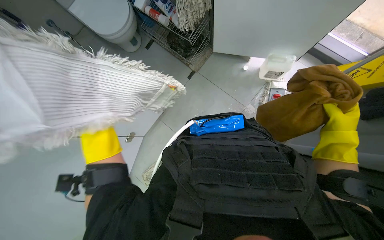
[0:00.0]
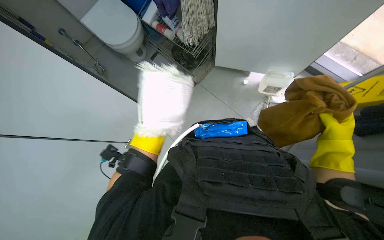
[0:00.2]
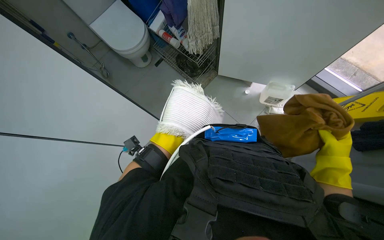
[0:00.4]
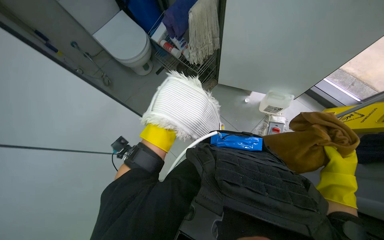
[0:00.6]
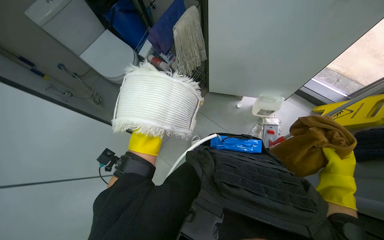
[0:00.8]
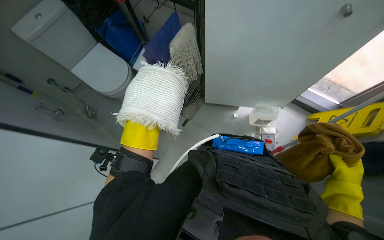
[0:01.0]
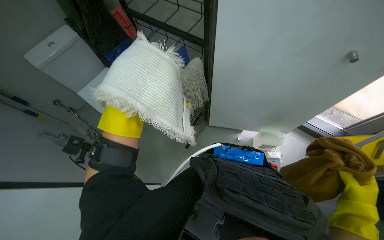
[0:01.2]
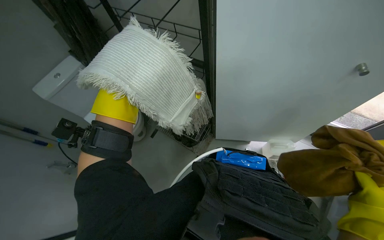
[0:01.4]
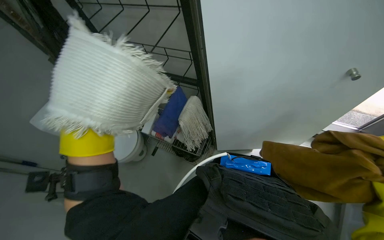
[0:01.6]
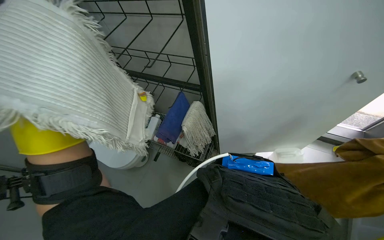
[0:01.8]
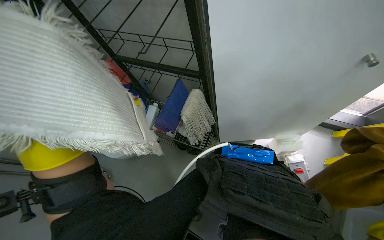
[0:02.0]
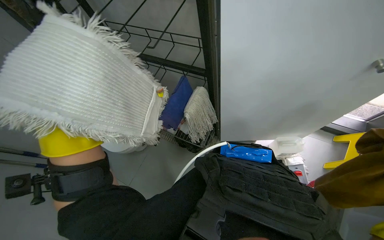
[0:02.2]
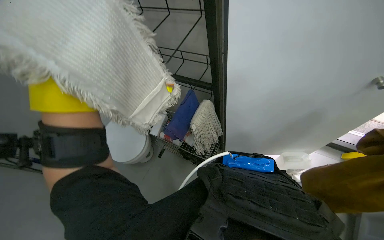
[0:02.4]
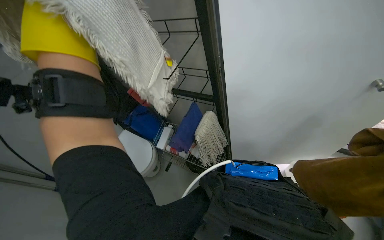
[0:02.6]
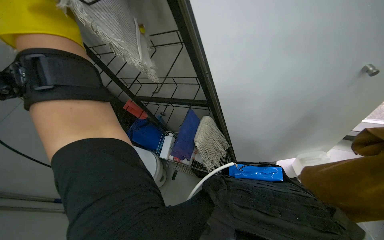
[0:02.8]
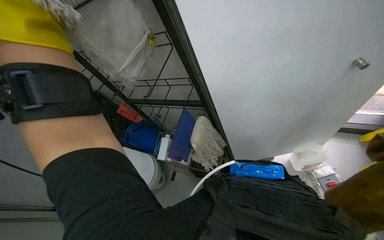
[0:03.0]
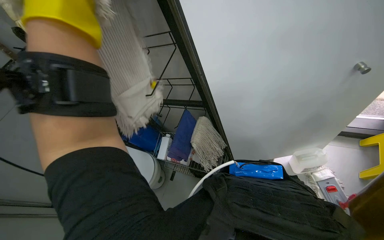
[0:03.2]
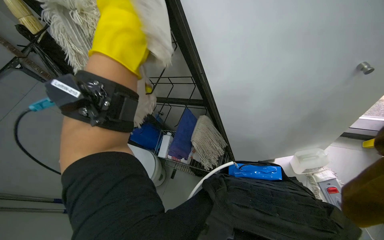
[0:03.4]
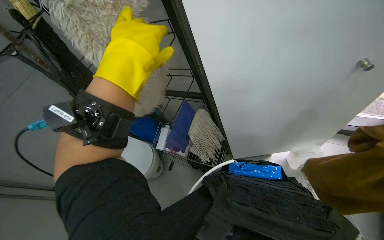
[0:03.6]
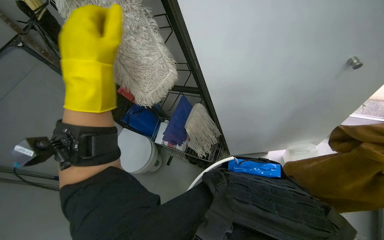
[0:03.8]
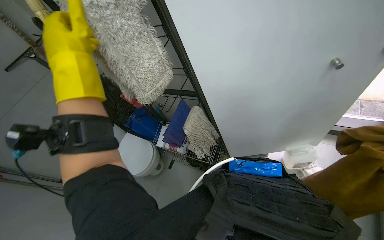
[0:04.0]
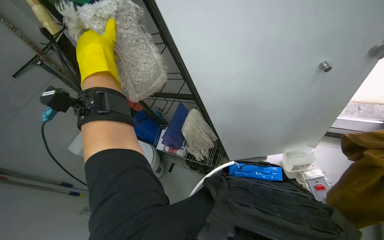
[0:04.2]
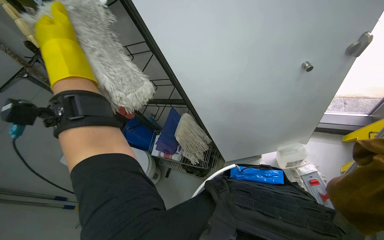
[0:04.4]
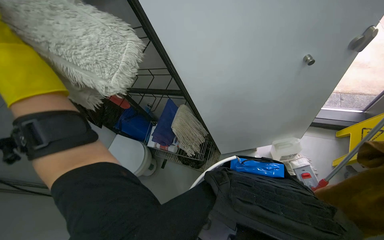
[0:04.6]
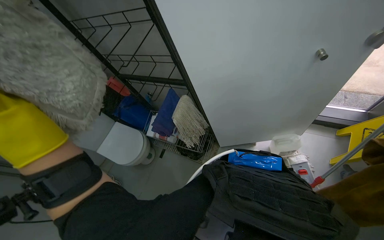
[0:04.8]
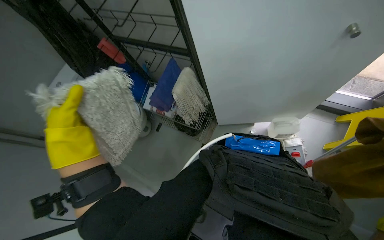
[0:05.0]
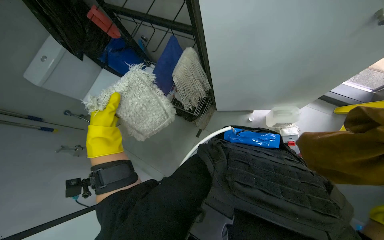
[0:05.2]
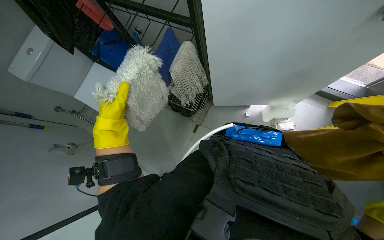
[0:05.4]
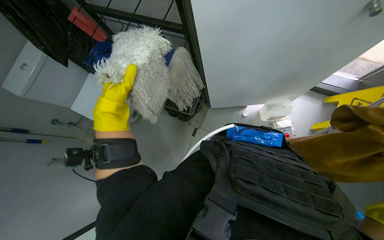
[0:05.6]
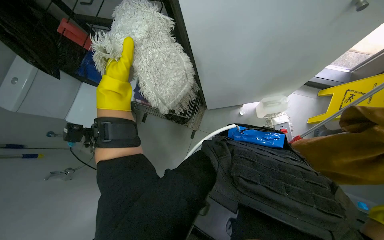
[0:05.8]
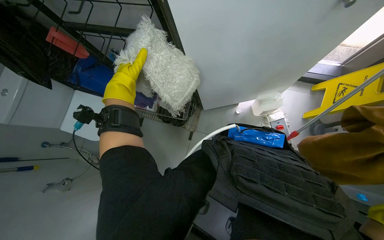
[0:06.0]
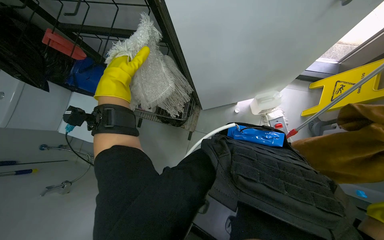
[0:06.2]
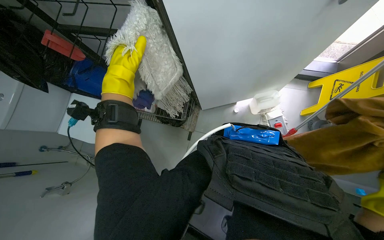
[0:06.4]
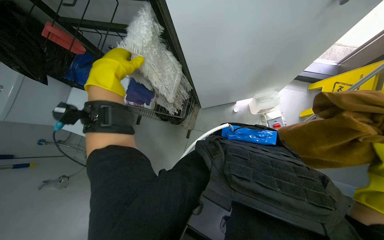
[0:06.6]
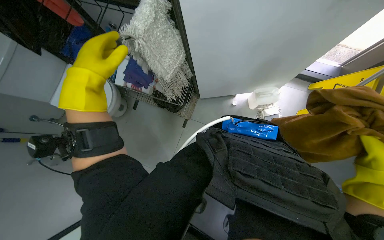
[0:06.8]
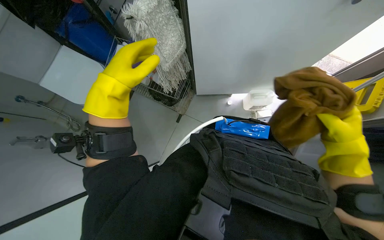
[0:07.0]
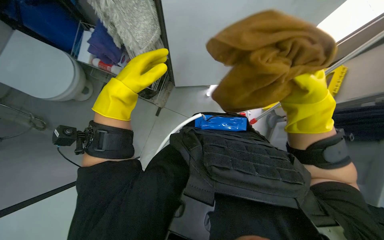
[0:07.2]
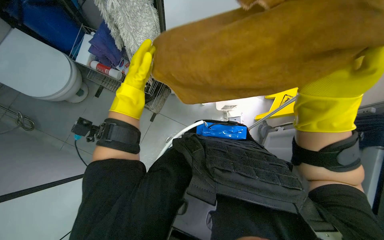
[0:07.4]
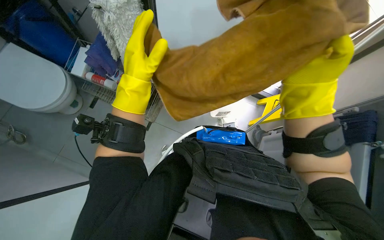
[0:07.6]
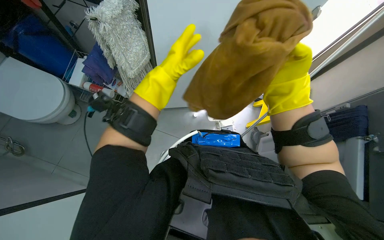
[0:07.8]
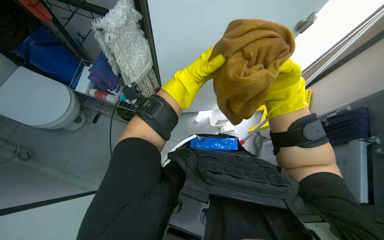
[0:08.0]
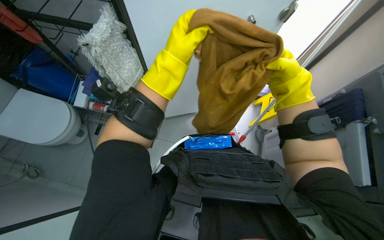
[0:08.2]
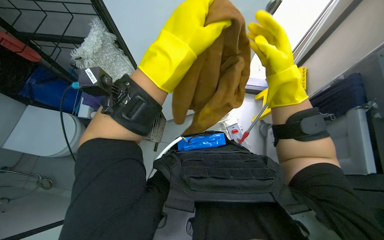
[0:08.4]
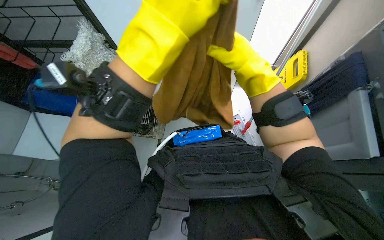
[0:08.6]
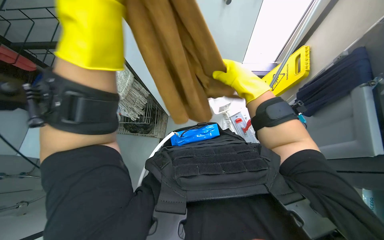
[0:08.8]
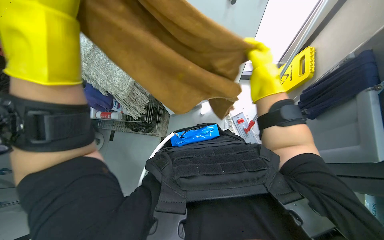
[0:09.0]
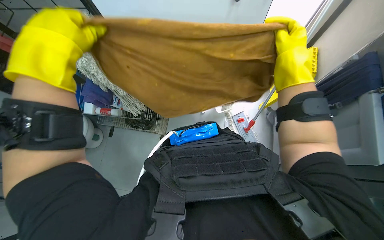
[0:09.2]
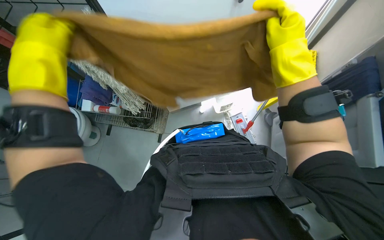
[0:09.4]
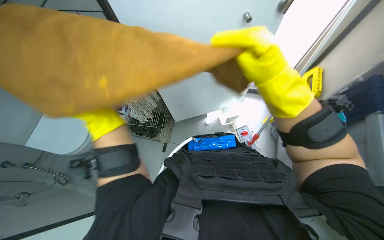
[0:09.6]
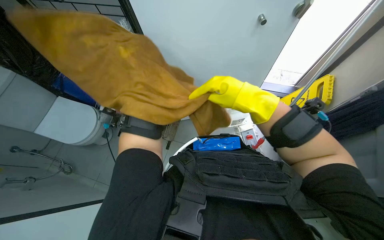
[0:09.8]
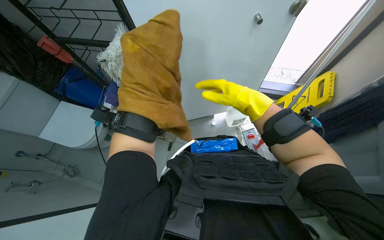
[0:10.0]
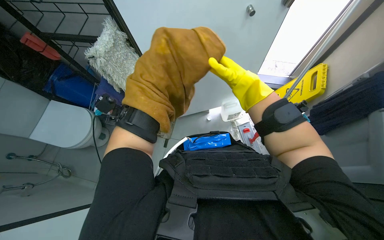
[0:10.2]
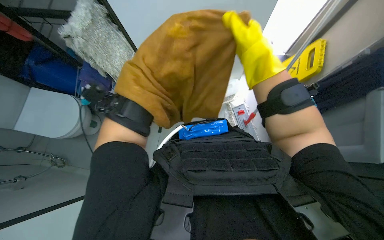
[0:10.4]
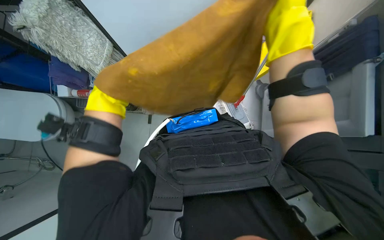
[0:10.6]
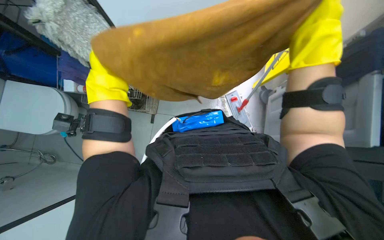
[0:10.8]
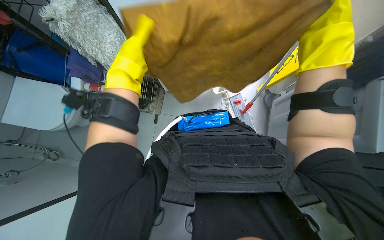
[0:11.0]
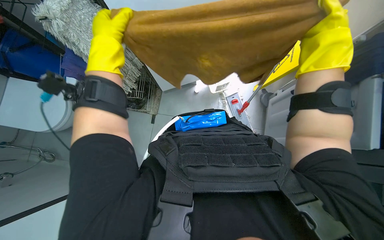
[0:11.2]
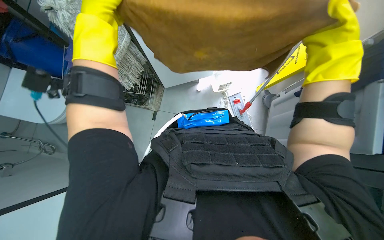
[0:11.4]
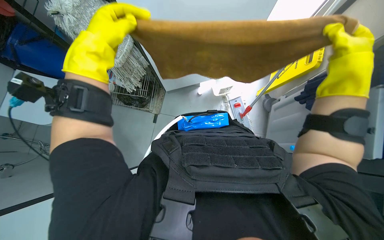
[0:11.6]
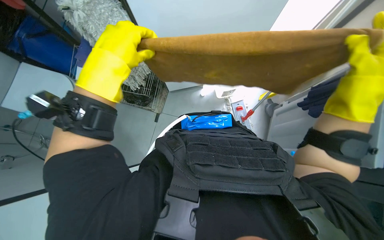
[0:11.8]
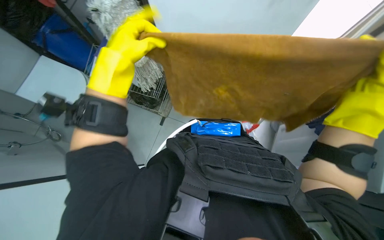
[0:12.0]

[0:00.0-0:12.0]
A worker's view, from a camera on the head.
Job: preparing cleaning supplies.
The whole recording: Organizing cleaning supplies on cart. The worker organizes various cleaning supplies, including mop heads and cloths, on the cleaning cart.
0:00.0 to 0:01.6: The view tips upward by approximately 25 degrees. The left hand goes farther from the camera and returns, approximately 25 cm each way.
0:04.4 to 0:06.0: The view tips downward by roughly 25 degrees.
0:06.0 to 0:07.6: The left hand moves nearer and farther over some 15 cm, changing direction 2 times.
0:07.6 to 0:09.0: The right hand travels farther from the camera by some 15 cm.
0:09.0 to 0:10.4: The right hand goes nearer and farther, about 15 cm each way, reversing 2 times.
0:10.4 to 0:12.0: The right hand heads down the picture, to the right and nearer to the camera, covering approximately 20 cm.

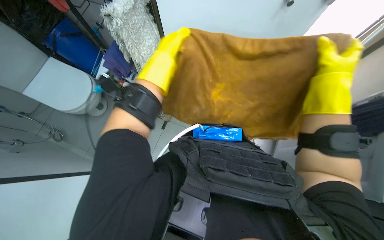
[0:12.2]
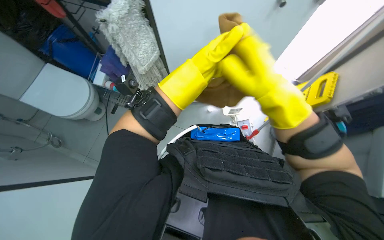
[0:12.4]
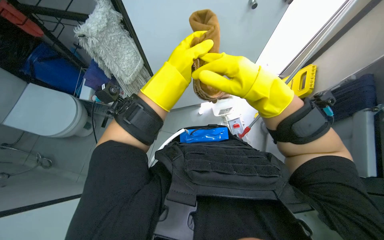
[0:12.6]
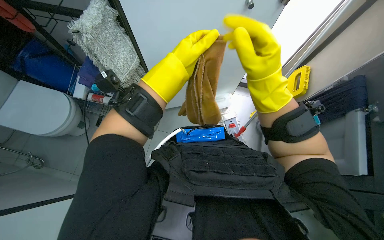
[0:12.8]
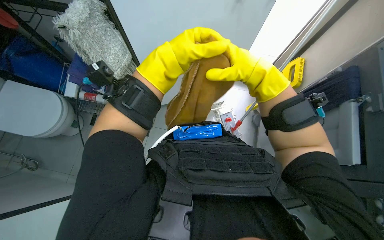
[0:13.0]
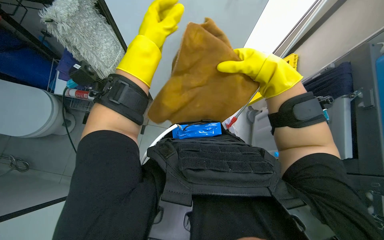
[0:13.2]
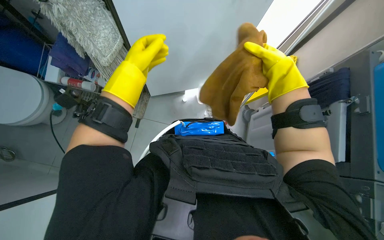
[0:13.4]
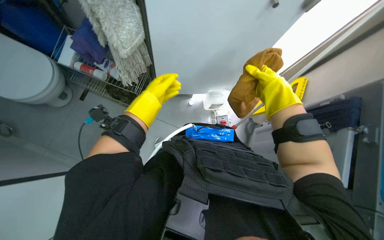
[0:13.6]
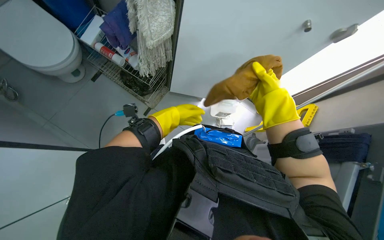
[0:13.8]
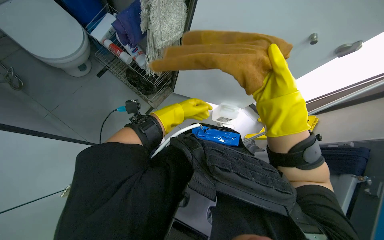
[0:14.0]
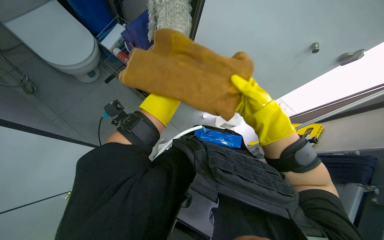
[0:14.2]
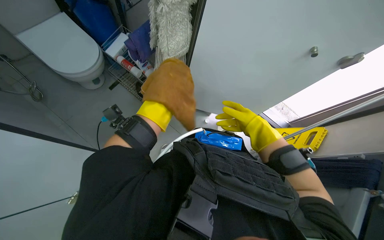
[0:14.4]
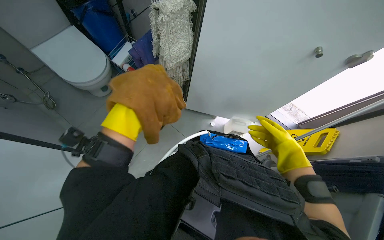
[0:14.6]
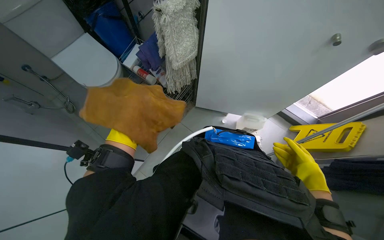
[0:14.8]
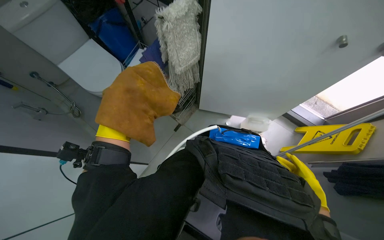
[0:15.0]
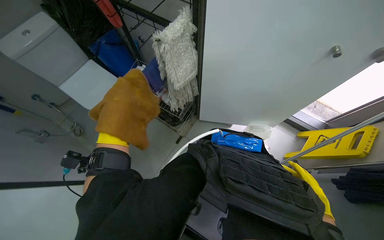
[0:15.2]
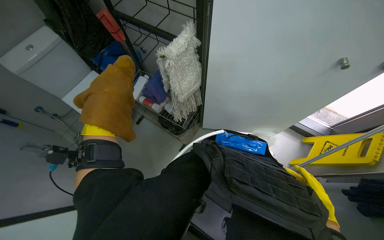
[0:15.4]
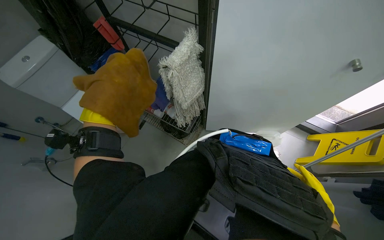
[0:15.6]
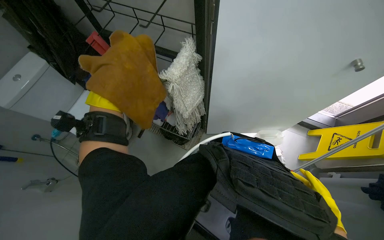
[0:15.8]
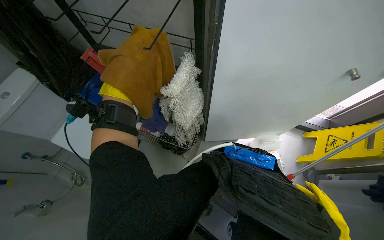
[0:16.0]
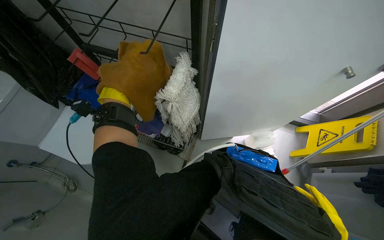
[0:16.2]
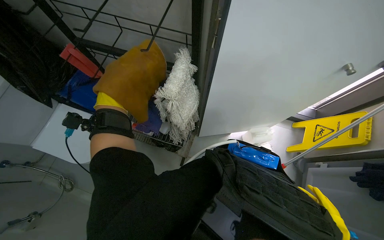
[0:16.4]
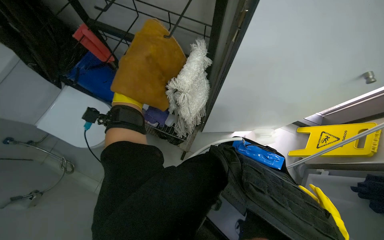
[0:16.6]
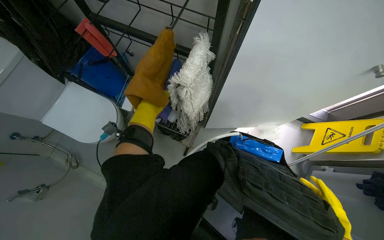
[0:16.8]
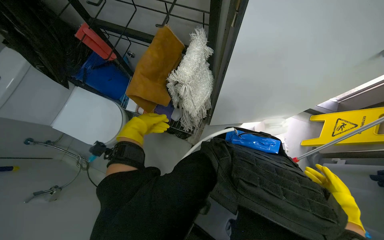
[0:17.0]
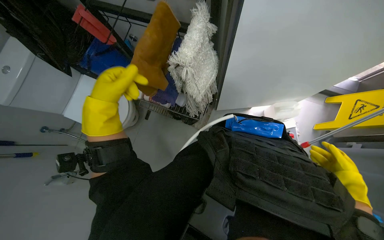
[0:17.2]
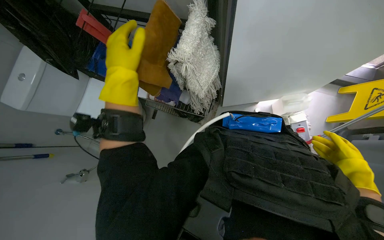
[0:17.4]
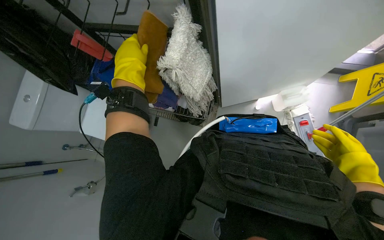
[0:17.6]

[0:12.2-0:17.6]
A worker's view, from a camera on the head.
Job: preparing cleaning supplies.
The whole recording: Organizing cleaning supplies on cart. The worker organizes various cleaning supplies, including mop heads and cloths, on the cleaning cart.
0:12.2 to 0:13.6: The right hand reaches approximately 15 cm to the left, then returns, while the left hand shifts about 20 cm down the picture and farther from the camera.
0:13.6 to 0:15.0: The head rotates roughly 15 degrees to the left.
0:15.0 to 0:16.2: The view tips upward by roughly 15 degrees.

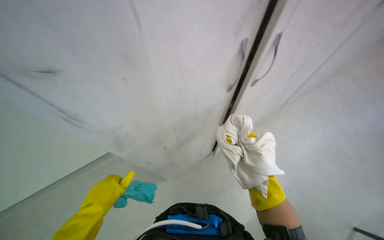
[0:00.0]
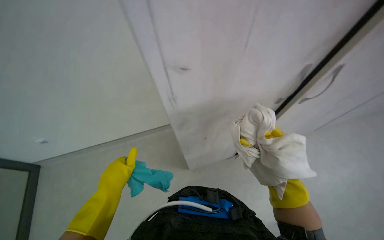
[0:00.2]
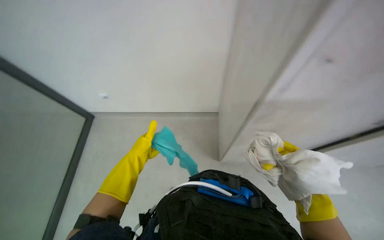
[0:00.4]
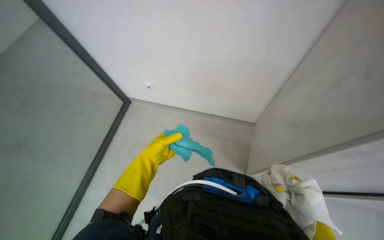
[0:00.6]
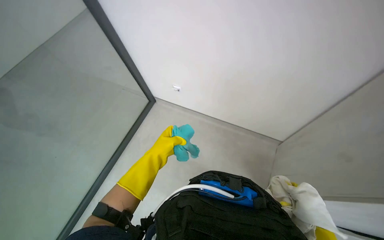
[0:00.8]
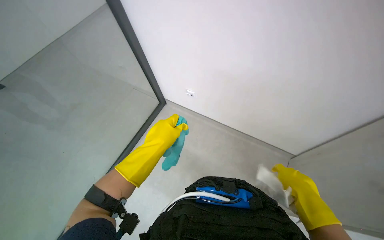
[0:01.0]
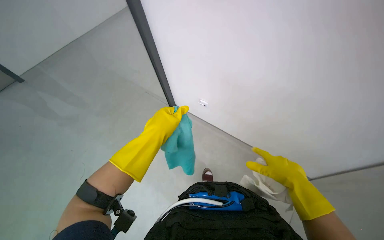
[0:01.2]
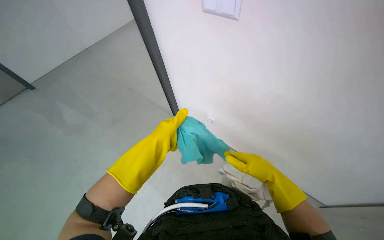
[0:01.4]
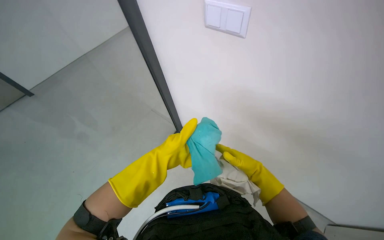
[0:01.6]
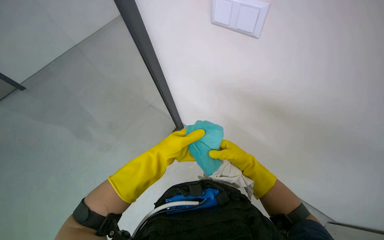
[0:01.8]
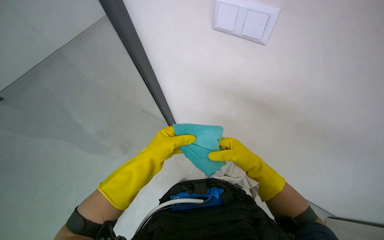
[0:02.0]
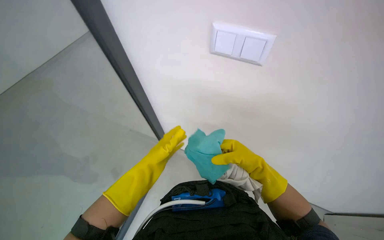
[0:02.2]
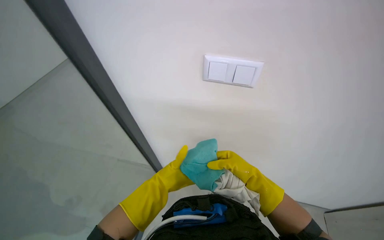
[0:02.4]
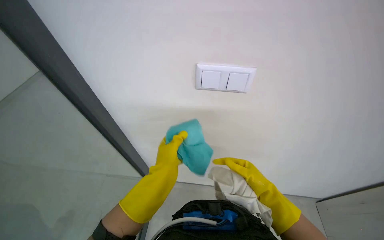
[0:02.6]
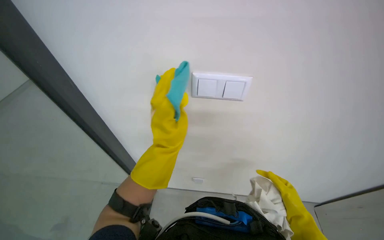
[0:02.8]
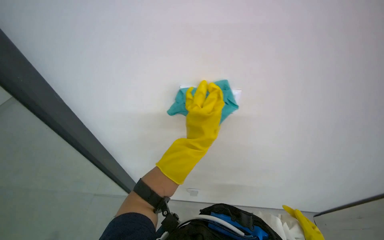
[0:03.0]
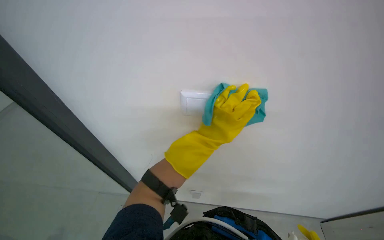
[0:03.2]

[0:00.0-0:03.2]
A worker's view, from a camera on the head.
Job: wiping surfaces.
The whole recording: Cleaning light switch. The worker cleans the light switch on the wall using a cloth.
0:00.0 to 0:01.6: The view pans to the left by roughly 20 degrees. The left hand moves up the picture and to the right, approximately 20 cm.
0:01.6 to 0:03.2: The view tilts about 25 degrees upward. The left hand goes some 15 cm up the picture.
